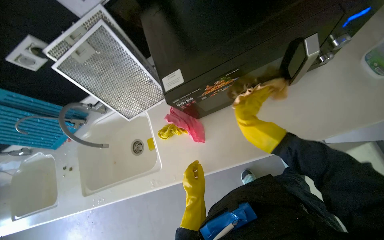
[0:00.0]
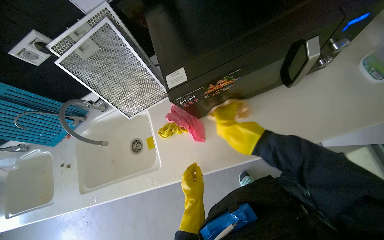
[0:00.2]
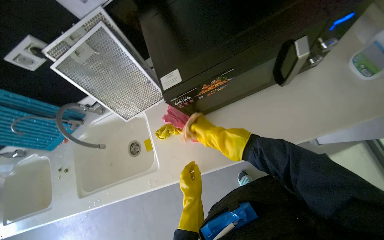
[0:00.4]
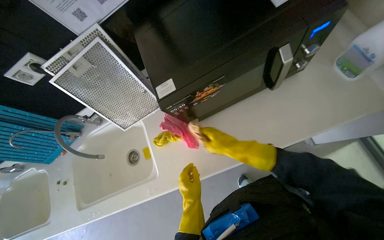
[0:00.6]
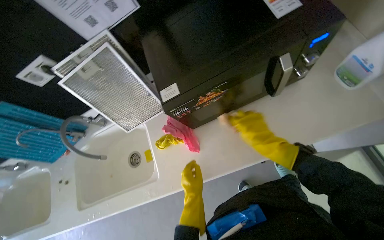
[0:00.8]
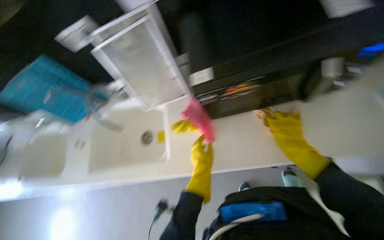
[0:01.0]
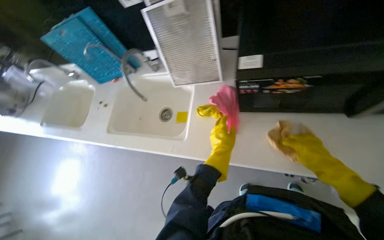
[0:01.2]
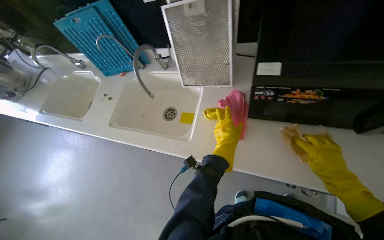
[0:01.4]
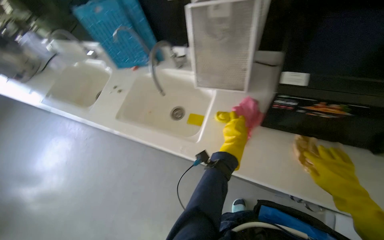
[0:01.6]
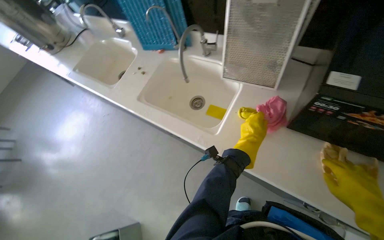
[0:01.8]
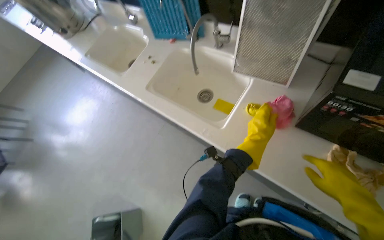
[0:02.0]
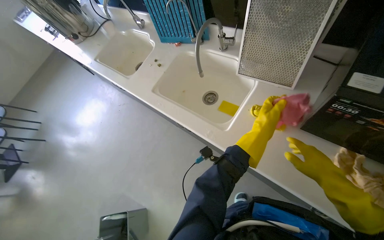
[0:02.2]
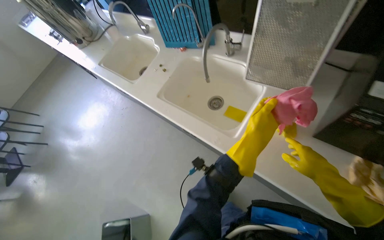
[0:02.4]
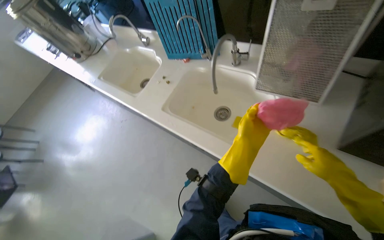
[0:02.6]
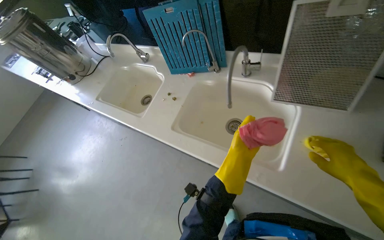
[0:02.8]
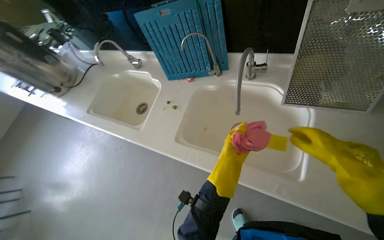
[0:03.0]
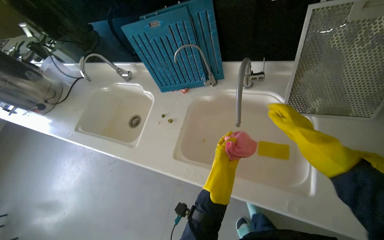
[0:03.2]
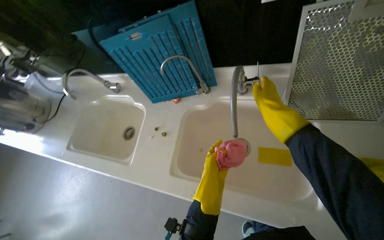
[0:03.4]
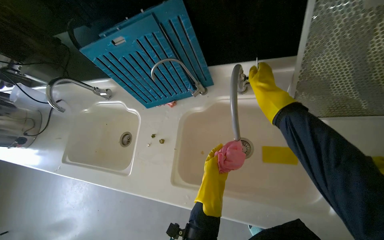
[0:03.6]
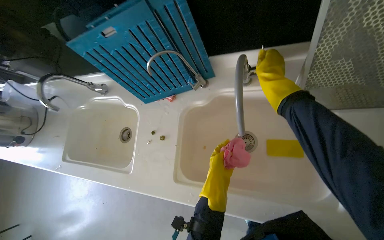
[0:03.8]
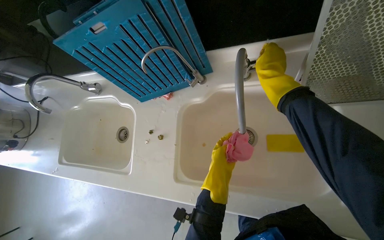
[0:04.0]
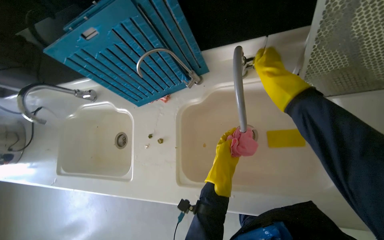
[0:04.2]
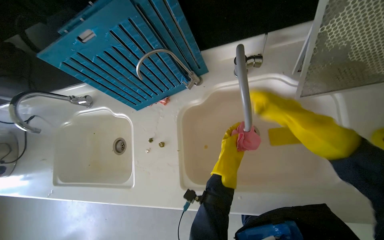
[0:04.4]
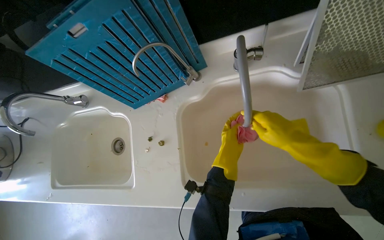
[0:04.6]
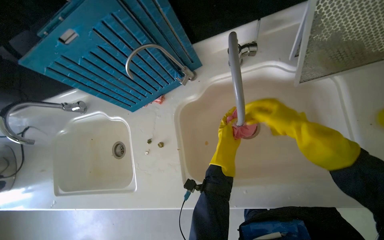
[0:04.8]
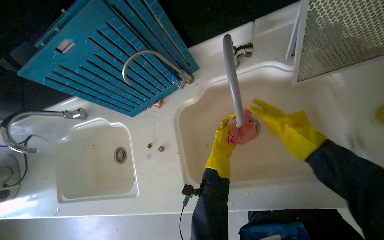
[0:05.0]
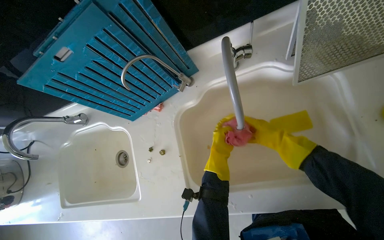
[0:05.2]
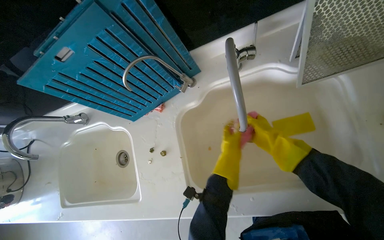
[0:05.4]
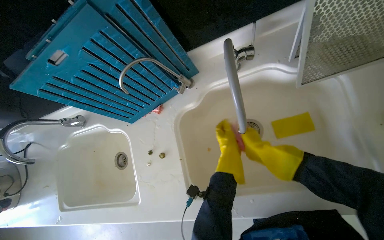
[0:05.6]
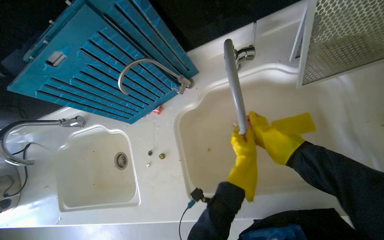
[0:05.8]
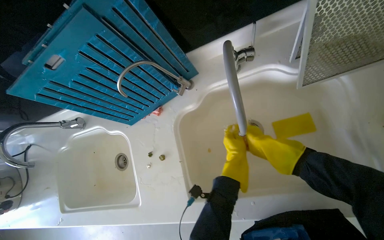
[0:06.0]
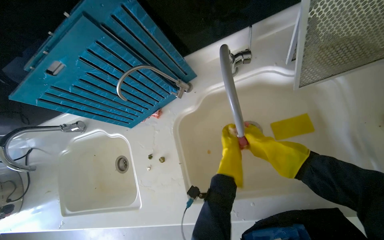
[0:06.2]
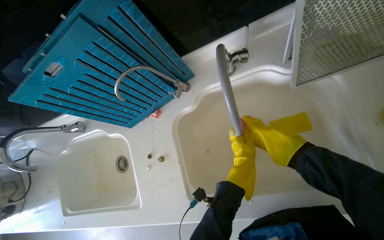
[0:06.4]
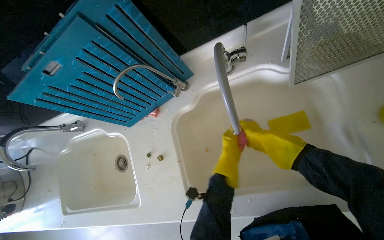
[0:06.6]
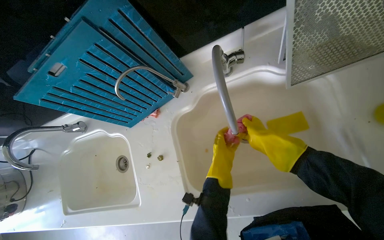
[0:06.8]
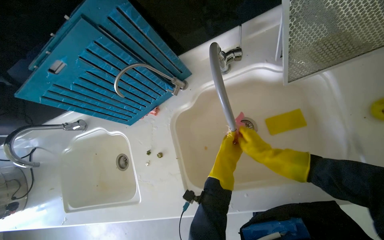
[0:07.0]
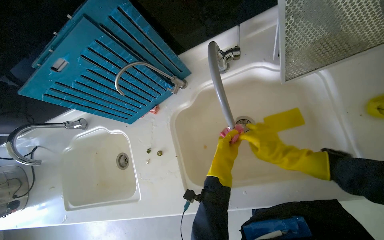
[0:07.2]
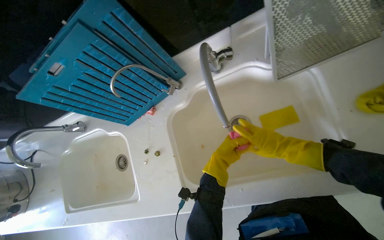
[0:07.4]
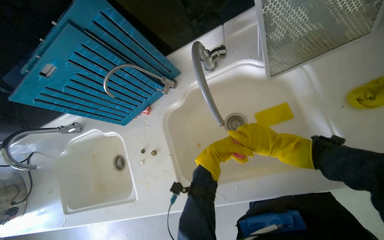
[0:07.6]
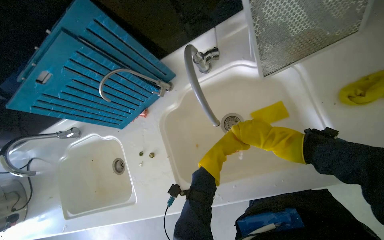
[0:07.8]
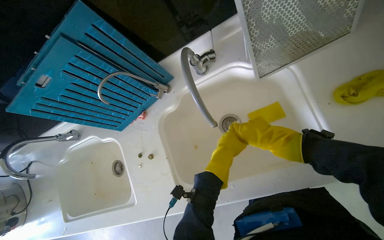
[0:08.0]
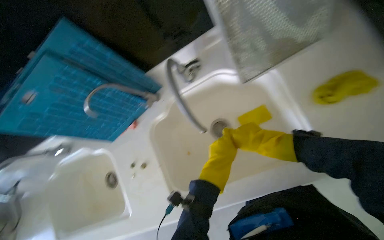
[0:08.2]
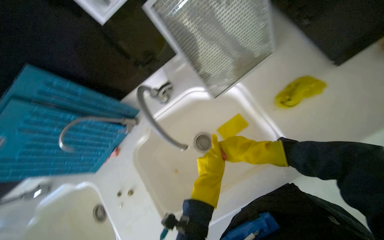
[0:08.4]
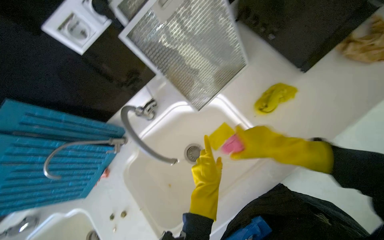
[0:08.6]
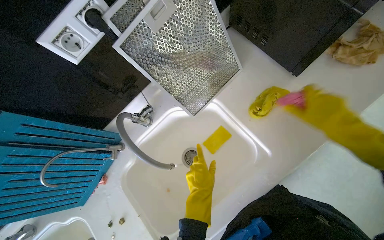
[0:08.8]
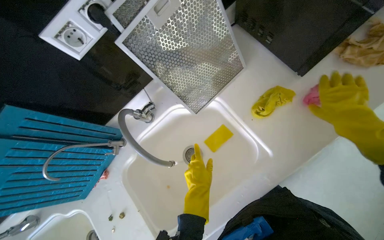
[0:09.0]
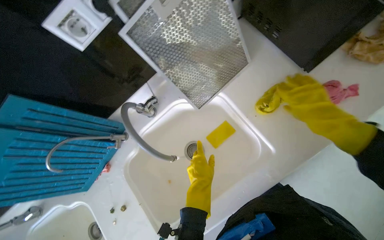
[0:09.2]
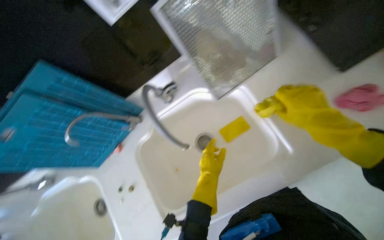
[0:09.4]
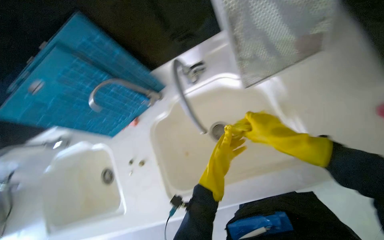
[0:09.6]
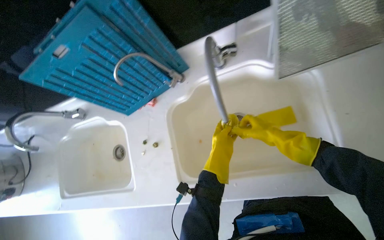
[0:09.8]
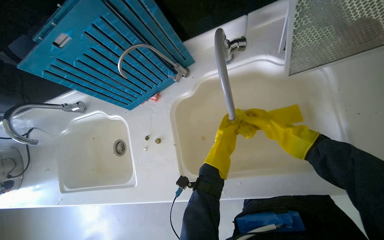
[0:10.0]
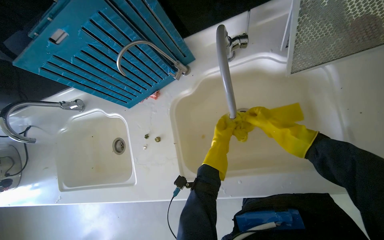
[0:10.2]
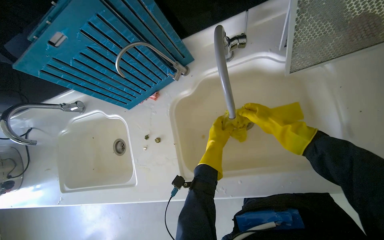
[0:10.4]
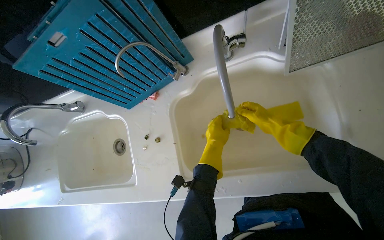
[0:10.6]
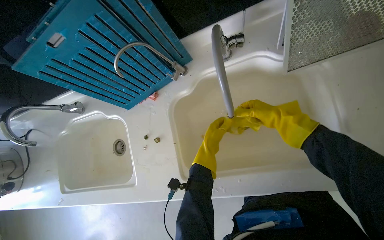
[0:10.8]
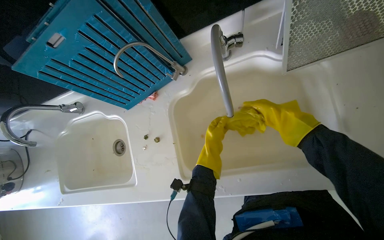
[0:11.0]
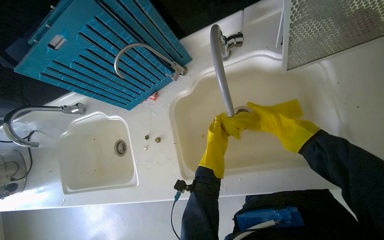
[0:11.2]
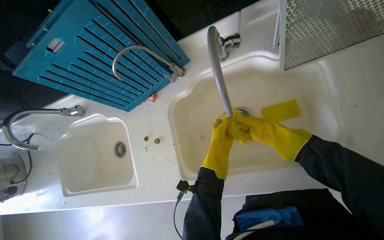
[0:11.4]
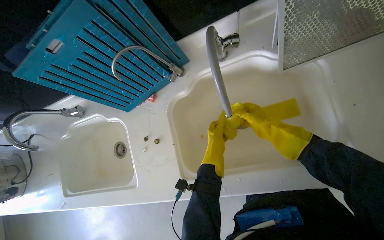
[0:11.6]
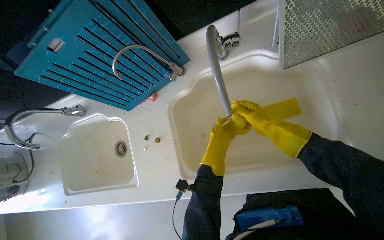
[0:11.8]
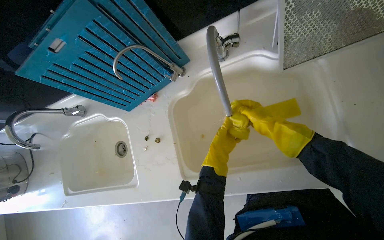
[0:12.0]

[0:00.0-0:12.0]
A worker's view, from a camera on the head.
Job: cleaning kitchen.
The whole recording: Cleaning kitchen sinks and microwave. The worker disassembles microwave parts, sprays the microwave and sinks, and scrubs the sinks.
0:00.0 to 0:01.6: The scene rotates clockwise by roughly 35 degrees.
0:01.6 to 0:03.0: The left hand travels nearer to the camera and back again, some 5 cm each way. Meanwhile the right hand moves to the left and up the picture, about 50 cm.
0:03.0 to 0:04.4: The right hand travels farther from the camera, up the picture and to the left by approximately 30 cm. Meanwhile the left hand moves farther from the camera, approximately 20 cm.
0:06.0 to 0:07.6: The hands make small movements and keep their place.
0:07.6 to 0:09.0: The camera pitches upward, by some 15 degrees. The right hand goes about 35 cm nearer to the camera and to the right, while the left hand moves nearer to the camera, about 10 cm.
0:09.0 to 0:10.4: The view tilts about 15 degrees downward. The scene rotates clockwise by about 25 degrees.
0:10.4 to 0:12.0: The right hand swings nearer and farther, about 10 cm each way, with 2 reversals.

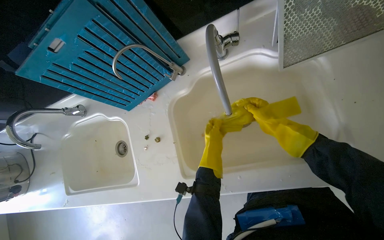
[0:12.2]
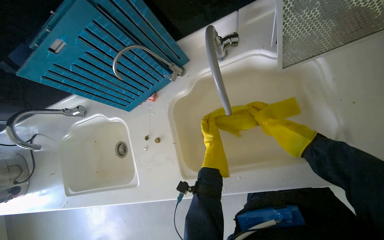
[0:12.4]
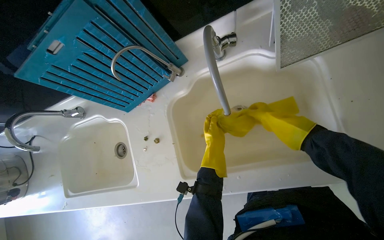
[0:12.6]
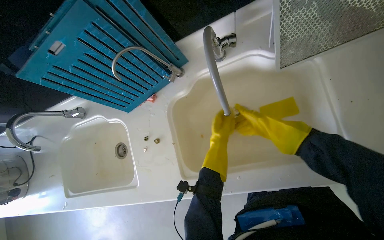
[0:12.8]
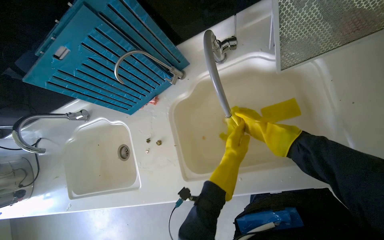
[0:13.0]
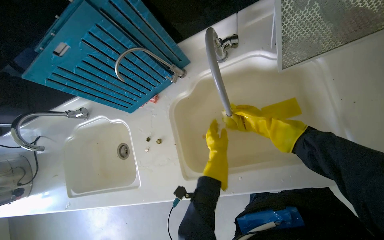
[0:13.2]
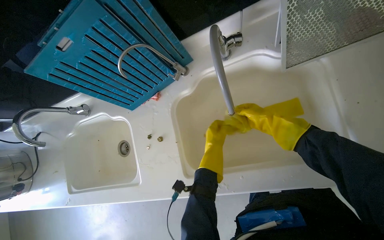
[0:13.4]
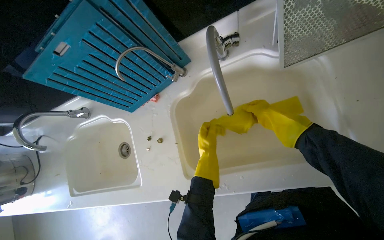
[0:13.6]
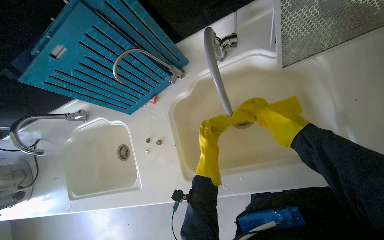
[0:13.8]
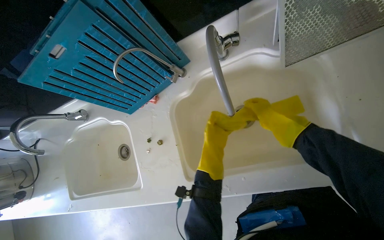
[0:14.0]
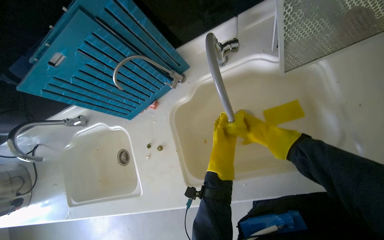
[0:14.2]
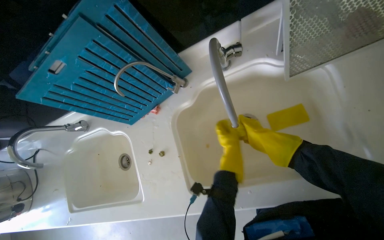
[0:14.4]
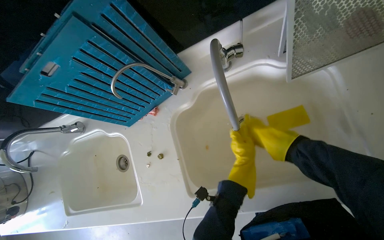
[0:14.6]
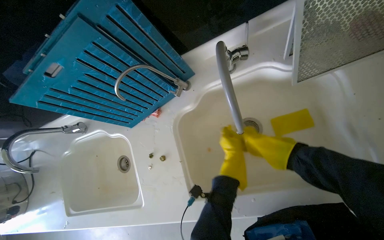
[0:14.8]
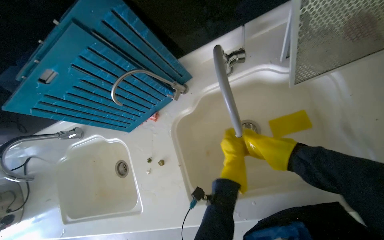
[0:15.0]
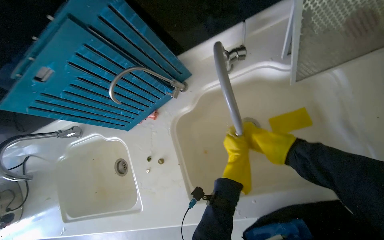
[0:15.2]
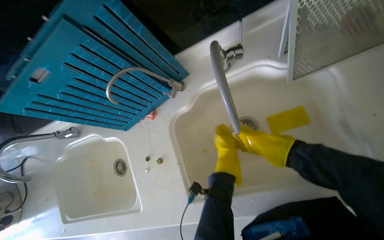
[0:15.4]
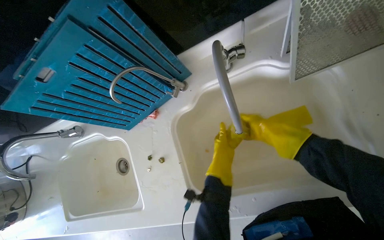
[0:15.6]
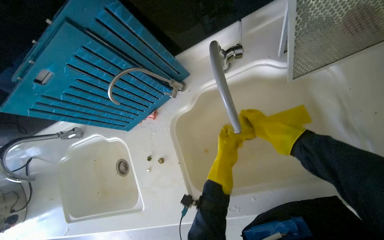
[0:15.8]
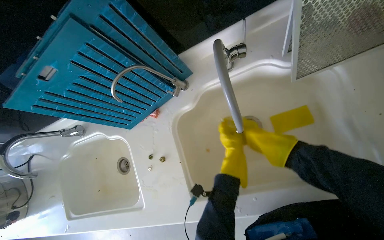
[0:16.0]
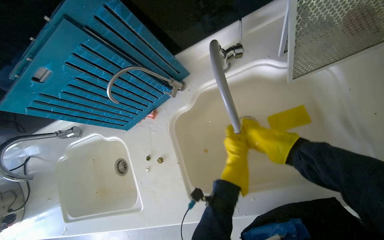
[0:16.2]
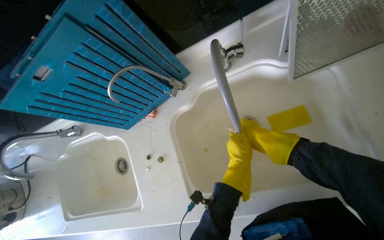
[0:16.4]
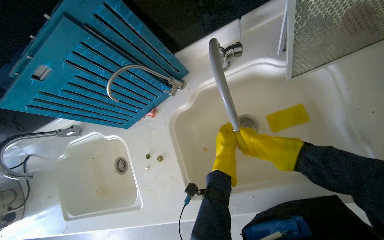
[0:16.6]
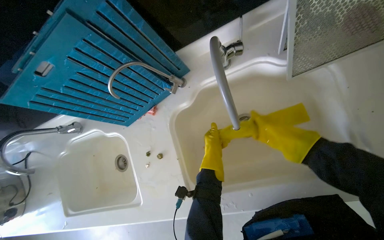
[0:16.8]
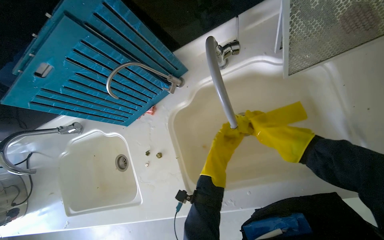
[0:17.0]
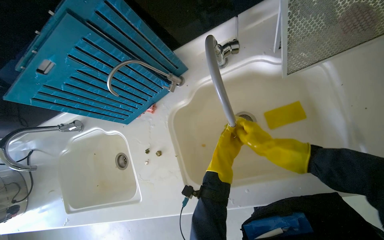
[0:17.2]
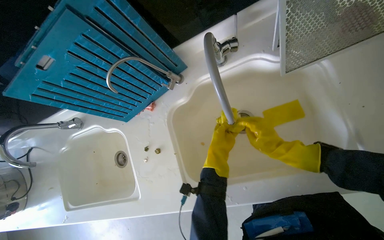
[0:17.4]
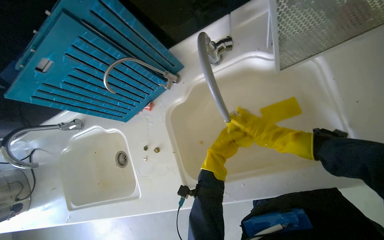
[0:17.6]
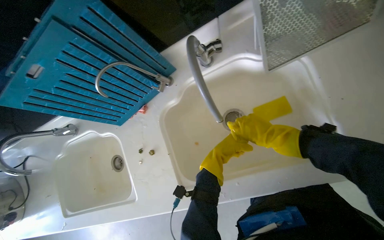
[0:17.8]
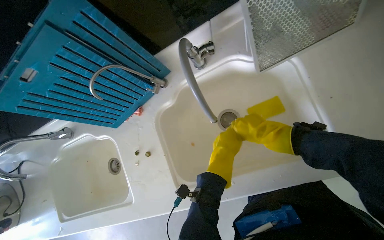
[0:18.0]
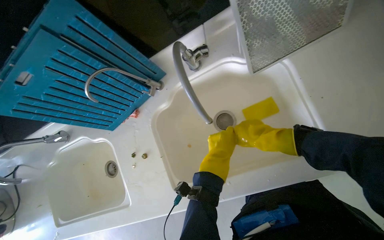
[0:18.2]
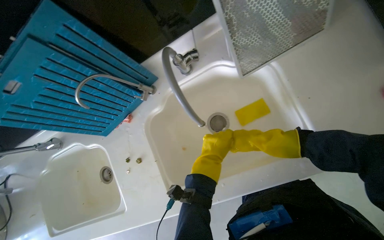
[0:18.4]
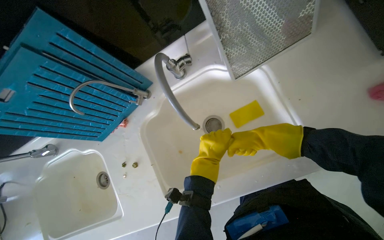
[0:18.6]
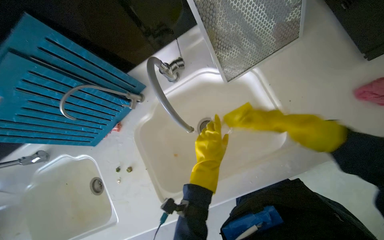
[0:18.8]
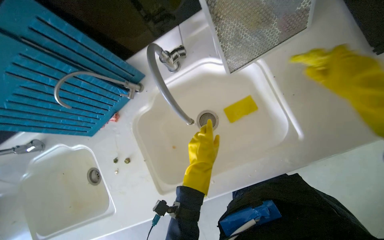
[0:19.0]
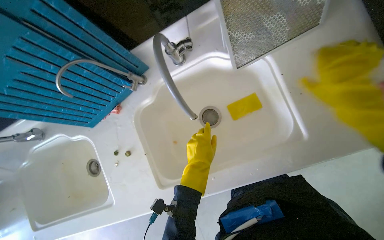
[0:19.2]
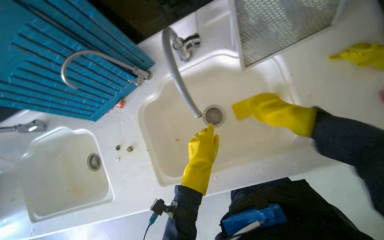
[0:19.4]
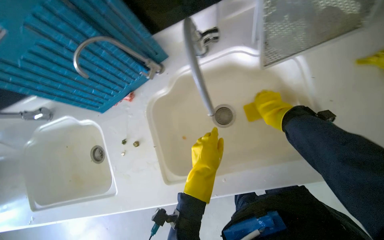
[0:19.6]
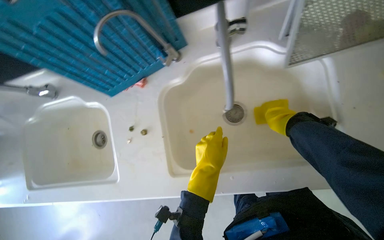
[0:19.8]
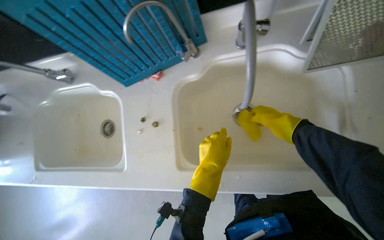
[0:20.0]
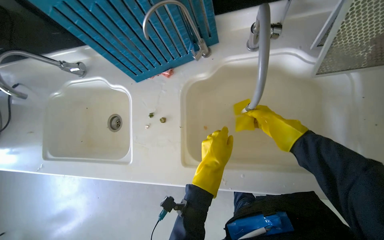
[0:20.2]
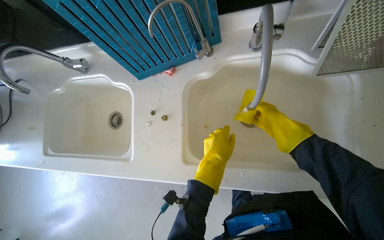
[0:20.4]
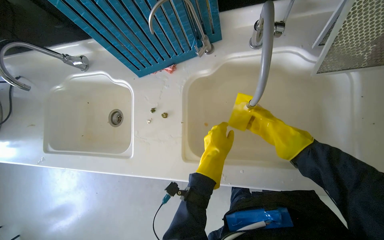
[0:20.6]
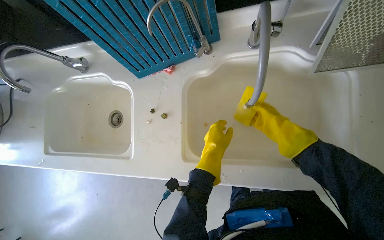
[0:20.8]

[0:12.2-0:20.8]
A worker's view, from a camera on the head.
Job: cleaning kitchen.
The whole recording: Cleaning kitchen sinks and microwave. The worker disassembles microwave parts, sprays the microwave and sinks, and scrubs the sinks.
0:12.2 to 0:13.6: The right hand moves nearer and farther over approximately 20 cm, changing direction 2 times.
0:13.6 to 0:15.0: The right hand moves farther from the camera, about 10 cm. The left hand goes some 10 cm to the right.
0:15.0 to 0:16.6: The right hand travels nearer to the camera and back again, some 5 cm each way.
0:16.6 to 0:18.0: The right hand goes nearer and farther, about 20 cm each way, reversing 3 times.
0:18.0 to 0:19.4: The right hand shifts about 10 cm nearer to the camera.
0:19.4 to 0:20.8: The right hand shifts some 10 cm farther from the camera.
